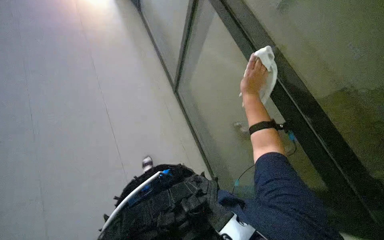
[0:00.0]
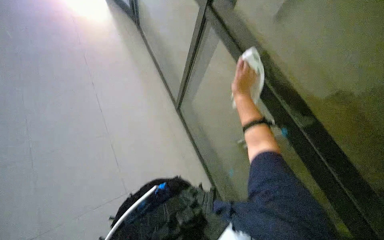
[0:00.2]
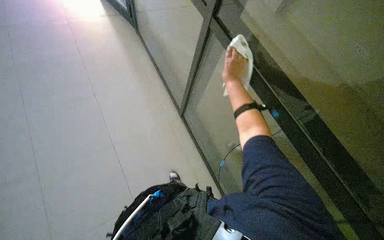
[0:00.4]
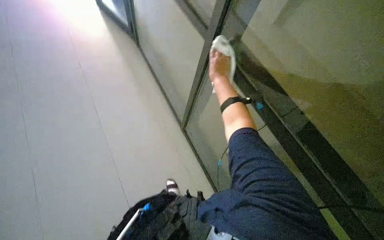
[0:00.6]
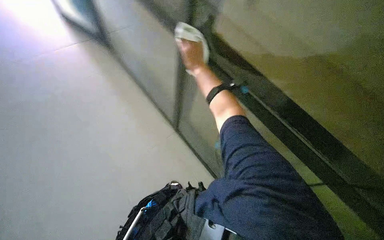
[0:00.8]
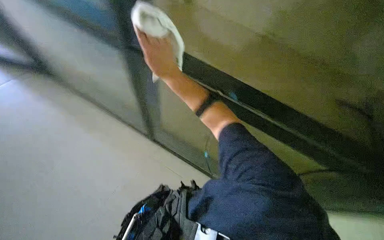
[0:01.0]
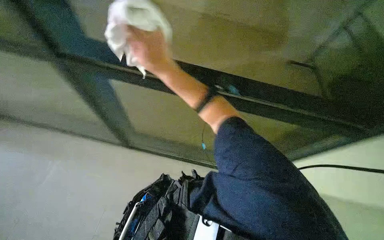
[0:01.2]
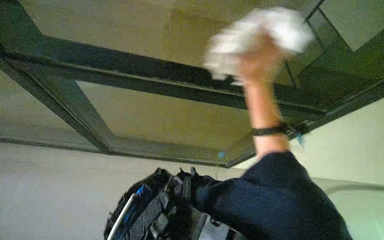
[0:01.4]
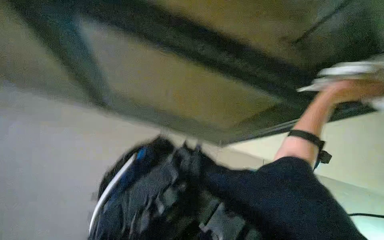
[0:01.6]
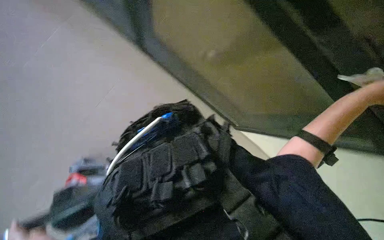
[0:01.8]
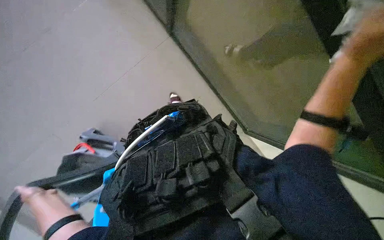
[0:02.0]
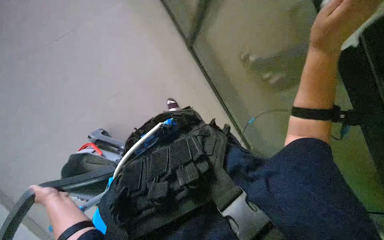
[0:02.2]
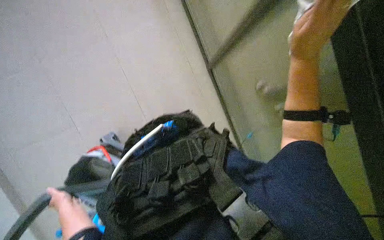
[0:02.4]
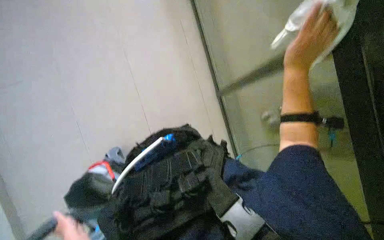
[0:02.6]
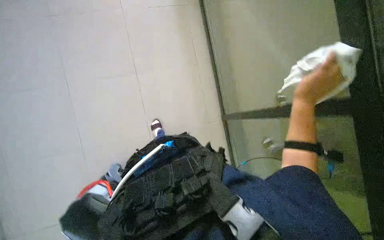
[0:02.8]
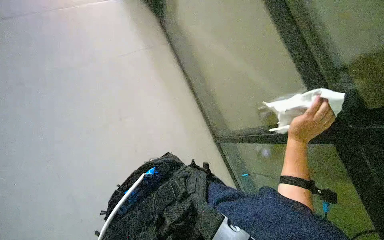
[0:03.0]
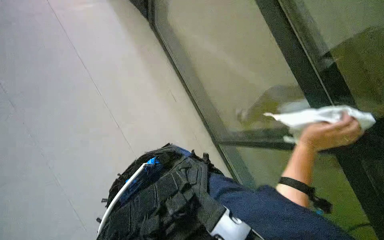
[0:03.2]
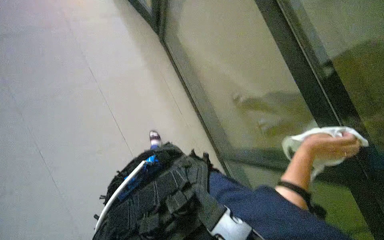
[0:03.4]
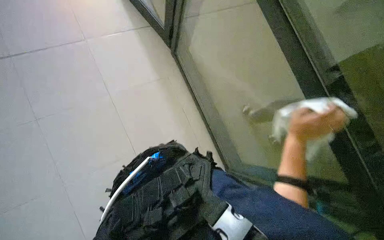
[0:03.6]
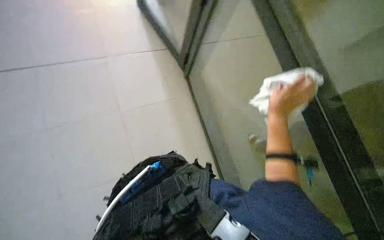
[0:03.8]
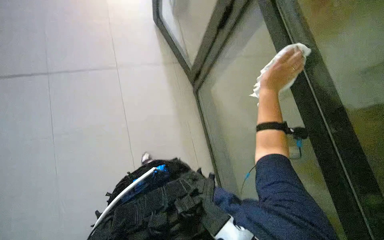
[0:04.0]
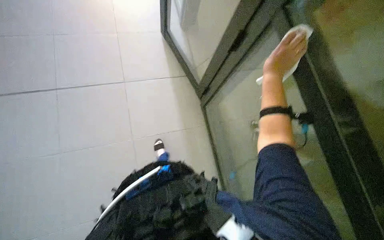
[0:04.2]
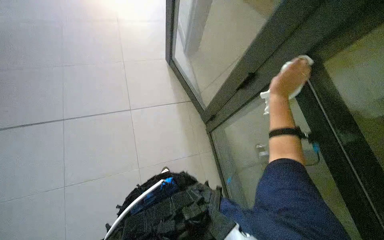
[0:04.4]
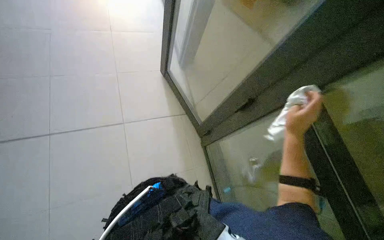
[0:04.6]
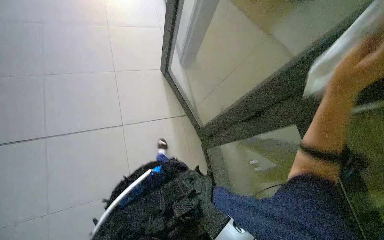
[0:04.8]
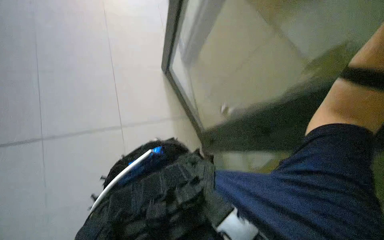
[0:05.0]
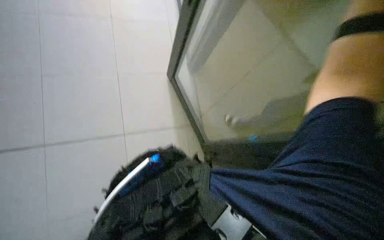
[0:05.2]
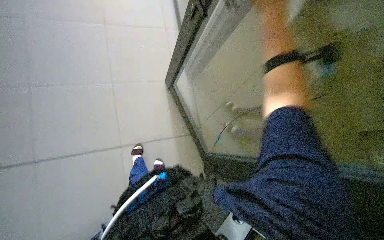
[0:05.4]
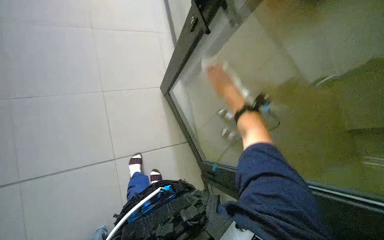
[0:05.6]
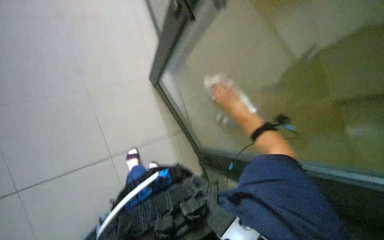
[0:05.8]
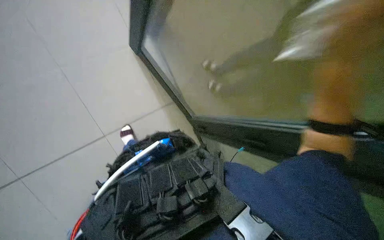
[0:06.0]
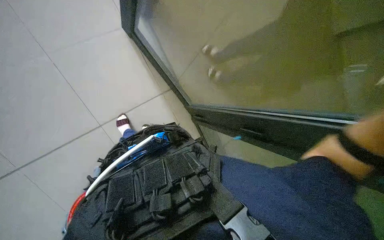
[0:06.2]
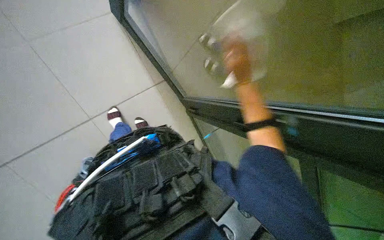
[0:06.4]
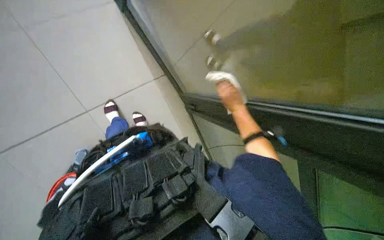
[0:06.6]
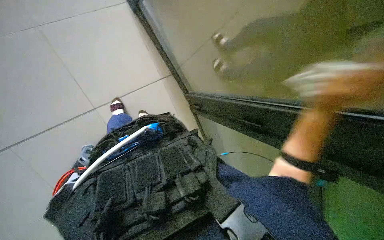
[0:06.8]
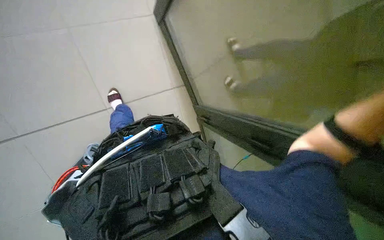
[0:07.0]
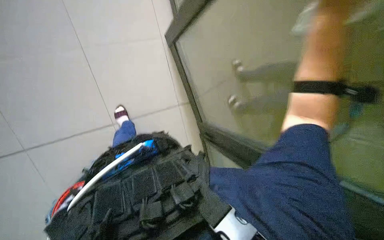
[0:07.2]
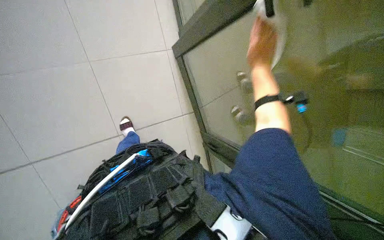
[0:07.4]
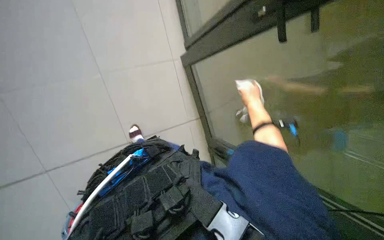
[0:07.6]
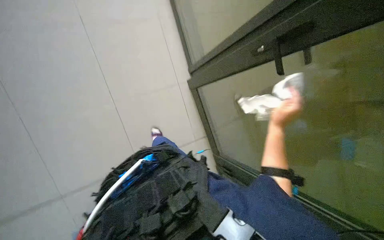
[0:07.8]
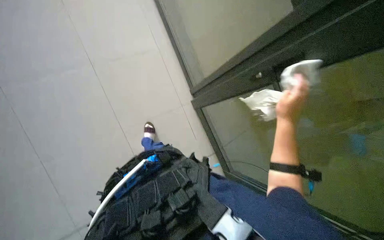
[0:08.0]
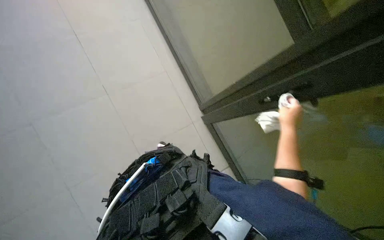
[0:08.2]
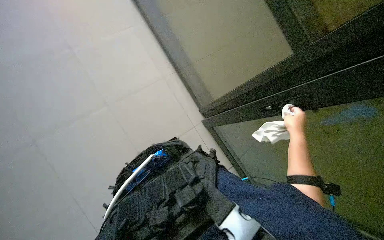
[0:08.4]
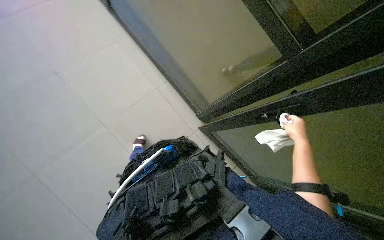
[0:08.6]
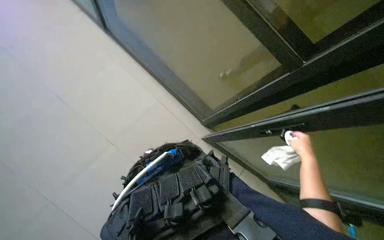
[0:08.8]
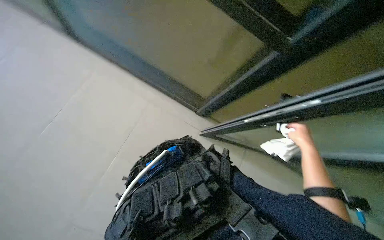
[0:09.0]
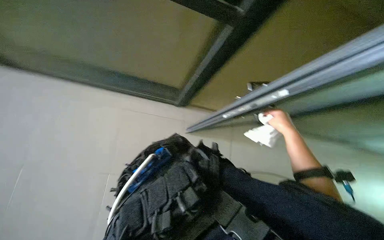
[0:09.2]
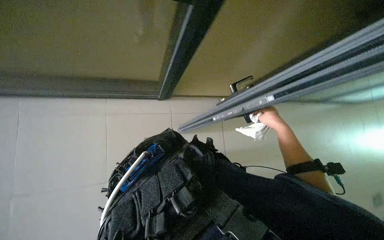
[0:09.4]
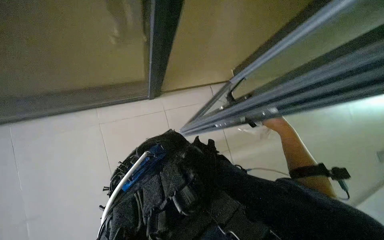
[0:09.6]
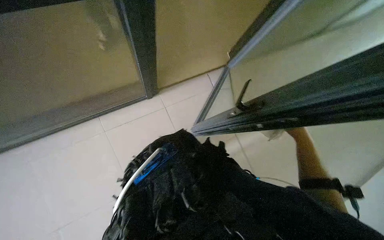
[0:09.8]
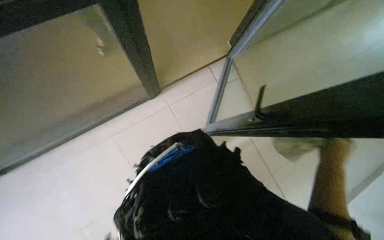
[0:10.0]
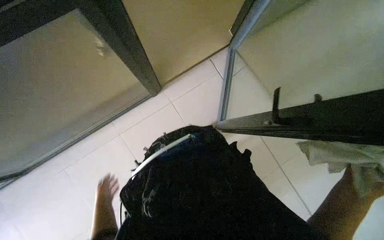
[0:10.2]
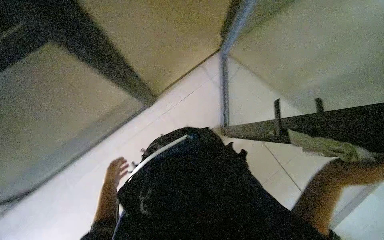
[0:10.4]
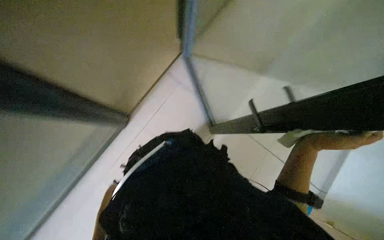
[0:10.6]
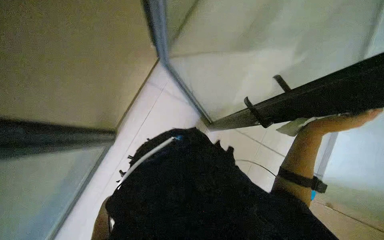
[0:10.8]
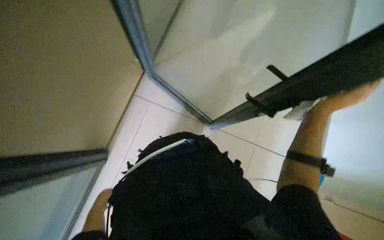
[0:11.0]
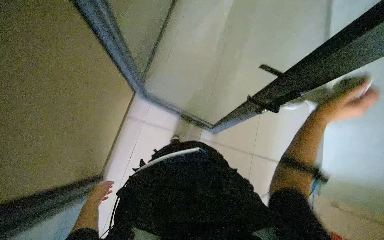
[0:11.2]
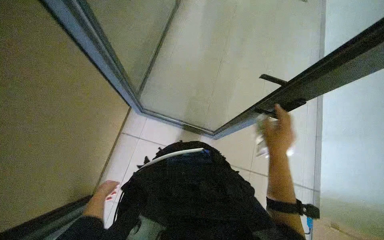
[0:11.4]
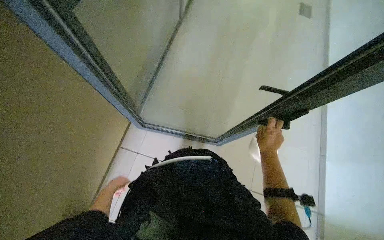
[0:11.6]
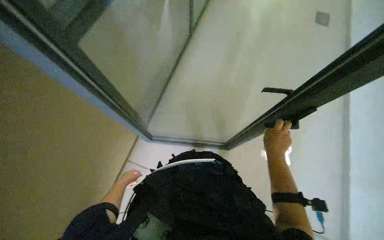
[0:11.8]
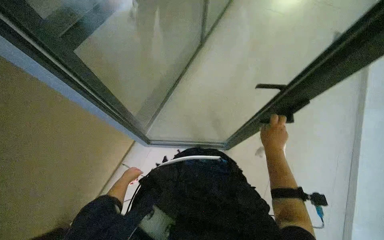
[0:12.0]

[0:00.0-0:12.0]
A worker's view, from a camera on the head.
Job: cleaning windows.
The whole recording: Wiping glass panels. The worker wipes the glass panels with a white cloth.
0:01.6 to 0:03.0: The wearer looks roughly 20 degrees further upward.
0:03.0 to 0:04.4: The view tilts about 20 degrees upward. The right hand shifts approximately 40 cm up the picture and to the left.
0:04.4 to 0:06.0: The head turns to the right by about 25 degrees.
0:10.4 to 0:12.0: The view tips upward by about 15 degrees.

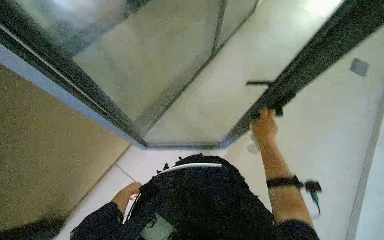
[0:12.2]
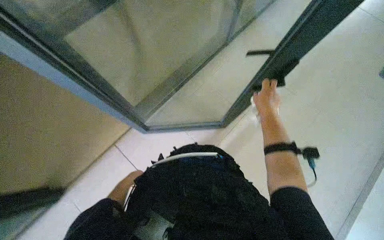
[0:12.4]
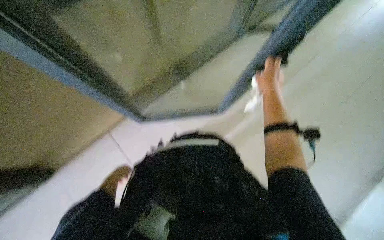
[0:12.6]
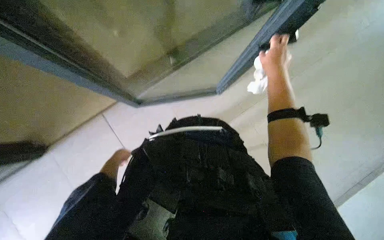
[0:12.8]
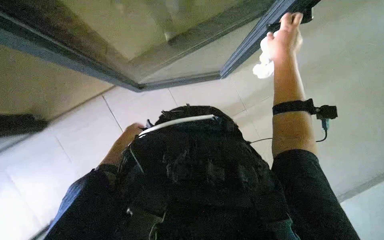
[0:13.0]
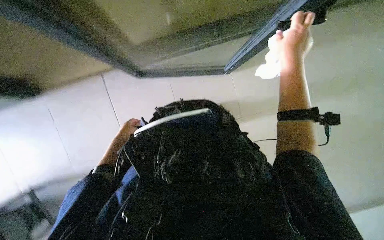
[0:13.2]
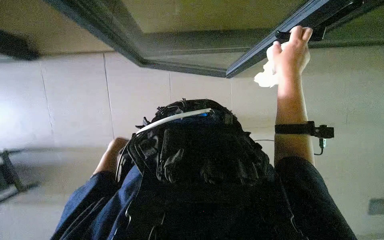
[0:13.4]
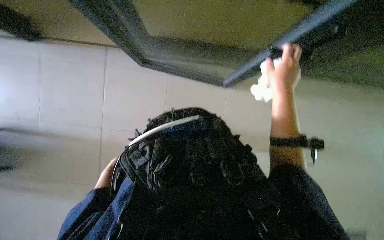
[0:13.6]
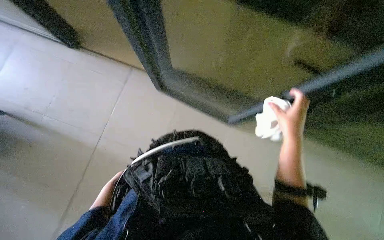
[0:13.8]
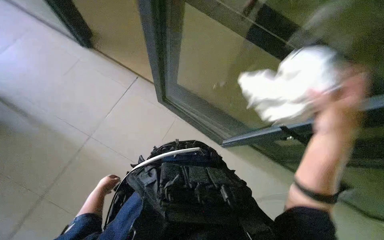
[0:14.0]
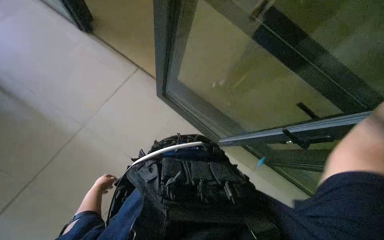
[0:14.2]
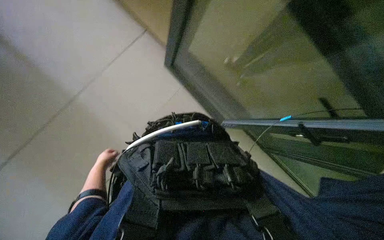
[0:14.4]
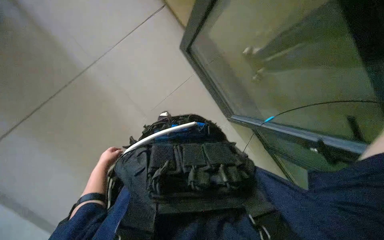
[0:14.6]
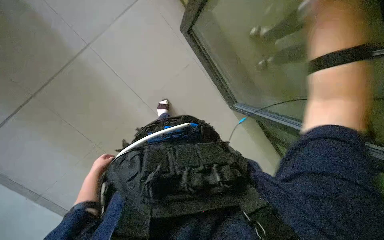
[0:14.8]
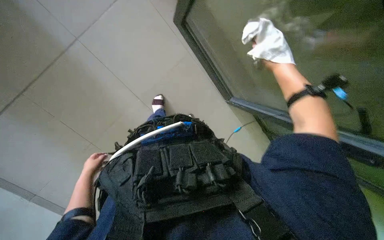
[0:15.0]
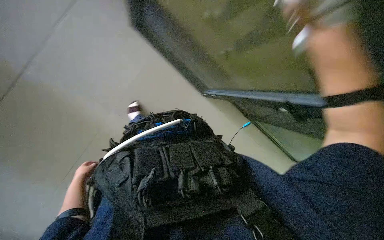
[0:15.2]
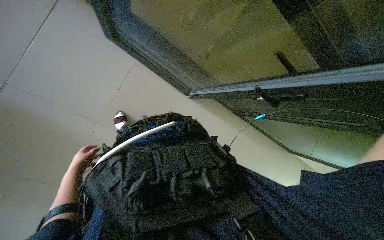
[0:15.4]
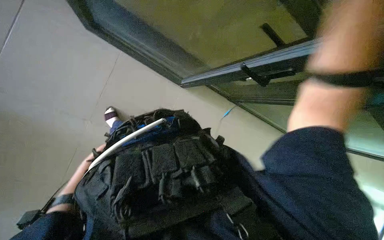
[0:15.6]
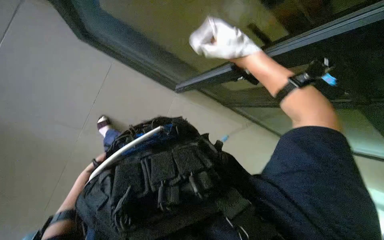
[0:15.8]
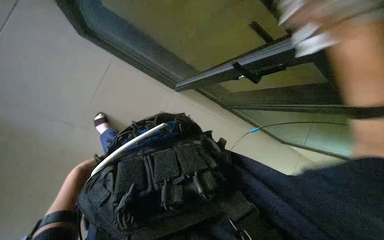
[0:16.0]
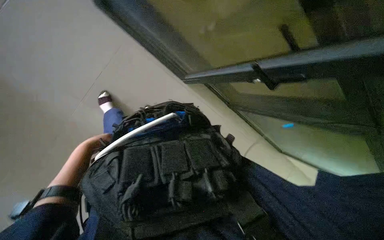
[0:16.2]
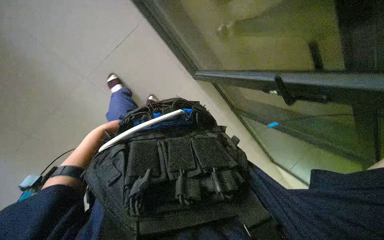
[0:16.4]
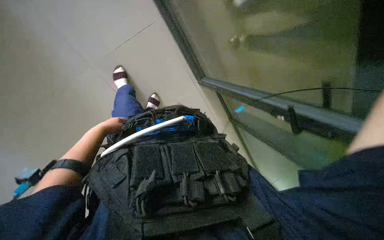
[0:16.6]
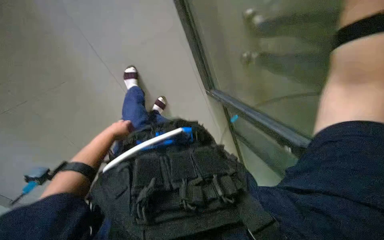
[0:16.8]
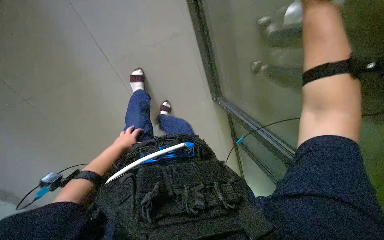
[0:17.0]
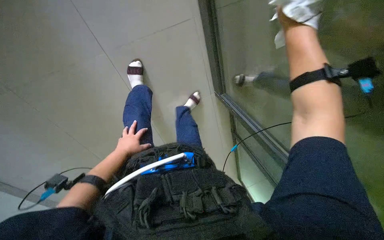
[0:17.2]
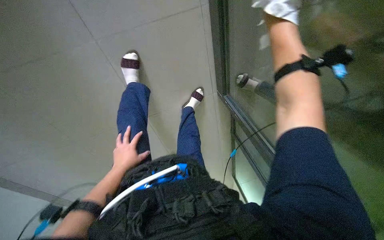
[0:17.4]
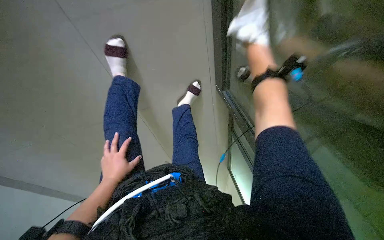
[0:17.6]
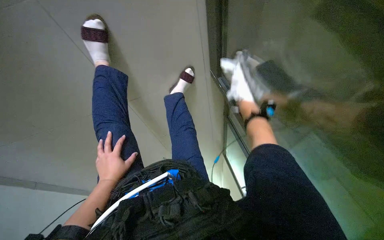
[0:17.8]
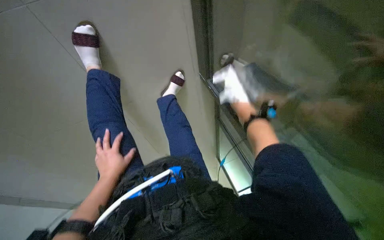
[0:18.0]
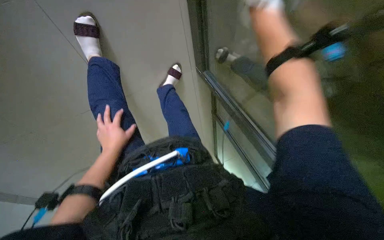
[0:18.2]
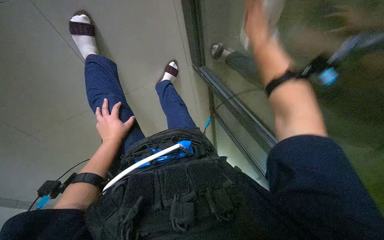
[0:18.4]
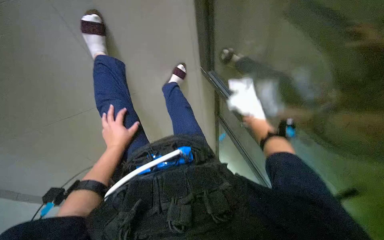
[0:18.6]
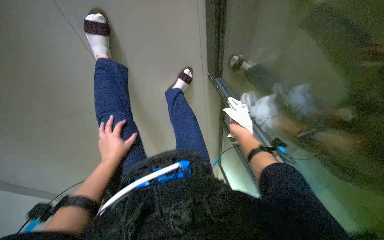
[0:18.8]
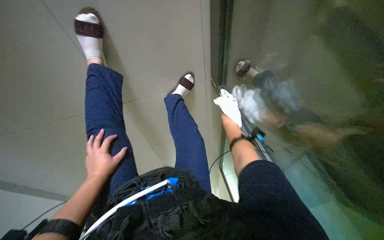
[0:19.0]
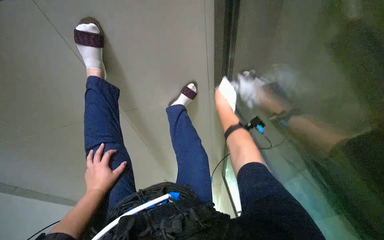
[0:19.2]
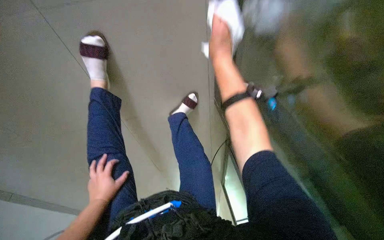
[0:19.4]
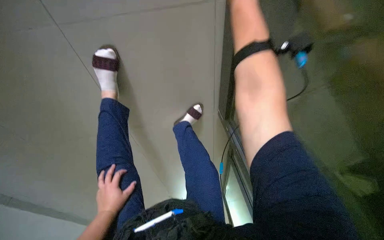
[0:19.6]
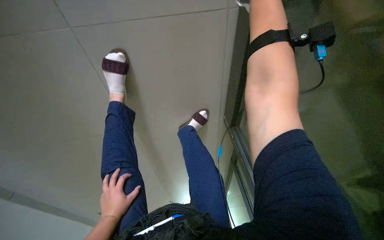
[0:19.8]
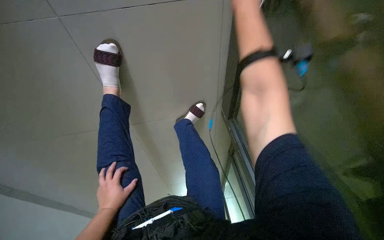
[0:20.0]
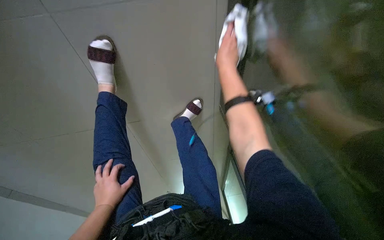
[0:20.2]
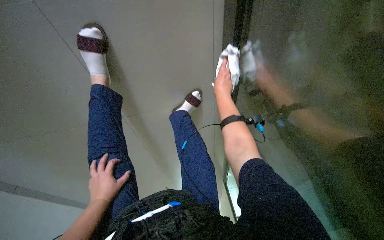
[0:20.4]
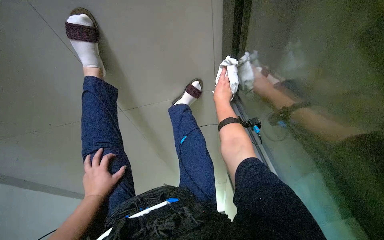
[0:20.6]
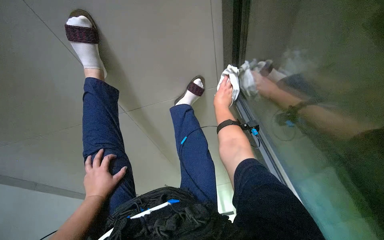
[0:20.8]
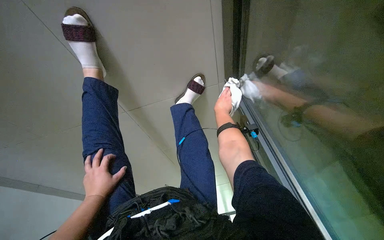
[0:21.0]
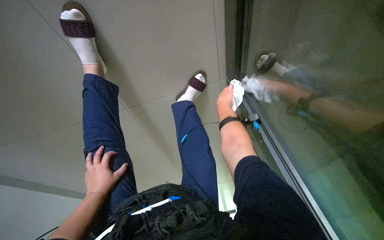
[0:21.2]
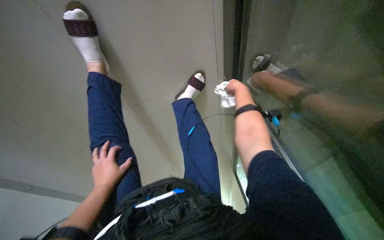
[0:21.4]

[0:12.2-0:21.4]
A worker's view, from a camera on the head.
Job: cleaning windows.
The whole recording: Wiping glass panels. The worker wipes the glass panels with a white cloth.
0:12.2 to 0:13.8: The view tilts roughly 15 degrees downward.
0:15.2 to 0:16.8: The left hand shifts some 25 cm up the picture.
0:16.8 to 0:18.4: The wearer looks about 20 degrees further upward. The left hand moves nearer to the camera and to the right, roughly 20 cm.
0:19.8 to 0:21.4: The right hand is displaced down the picture and farther from the camera by approximately 40 cm.
